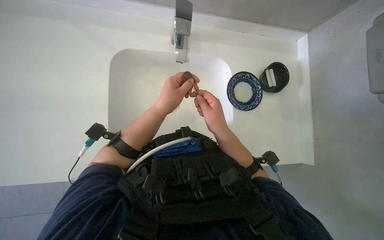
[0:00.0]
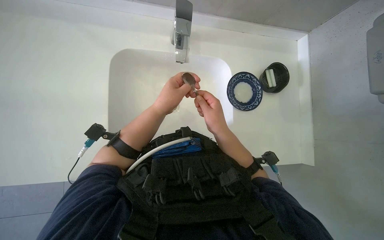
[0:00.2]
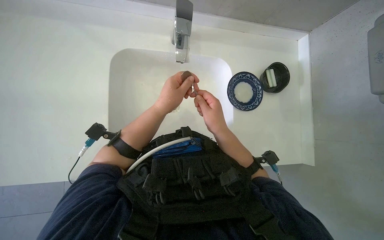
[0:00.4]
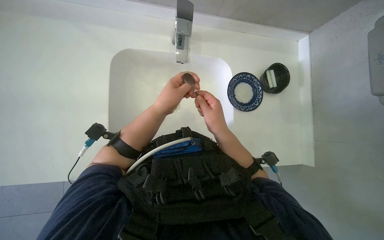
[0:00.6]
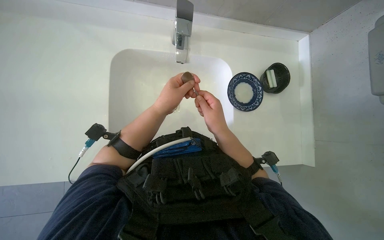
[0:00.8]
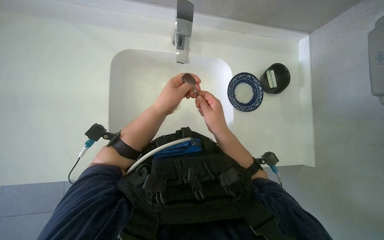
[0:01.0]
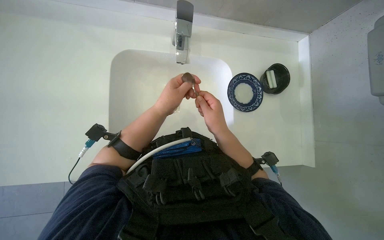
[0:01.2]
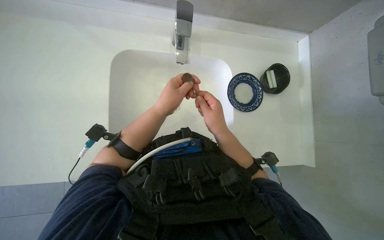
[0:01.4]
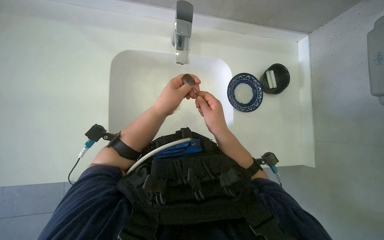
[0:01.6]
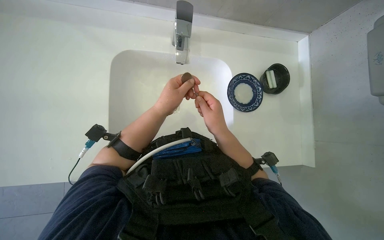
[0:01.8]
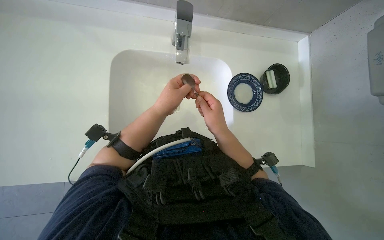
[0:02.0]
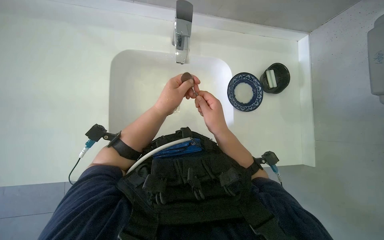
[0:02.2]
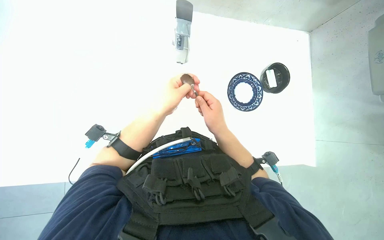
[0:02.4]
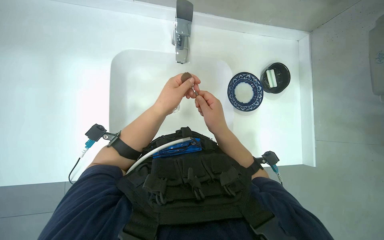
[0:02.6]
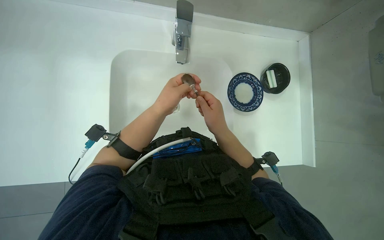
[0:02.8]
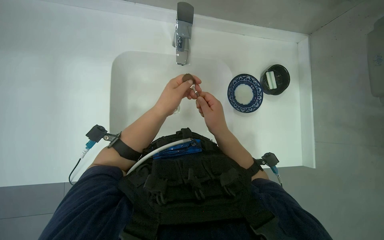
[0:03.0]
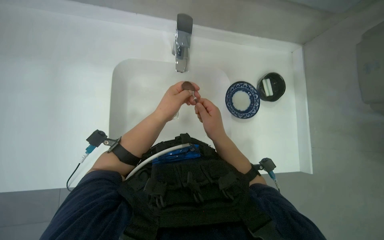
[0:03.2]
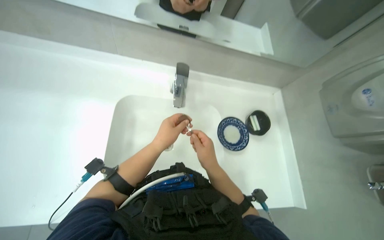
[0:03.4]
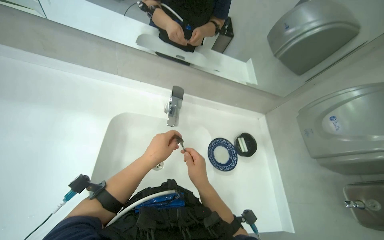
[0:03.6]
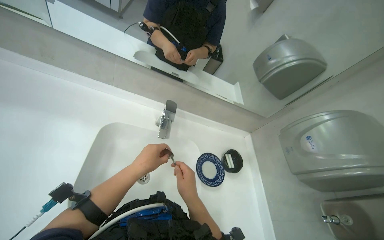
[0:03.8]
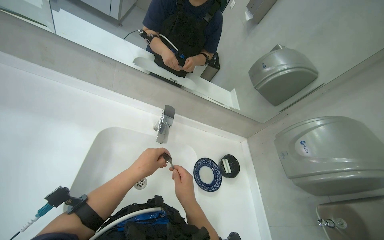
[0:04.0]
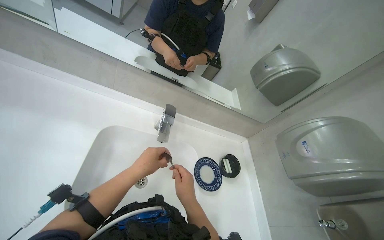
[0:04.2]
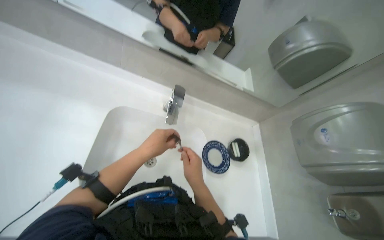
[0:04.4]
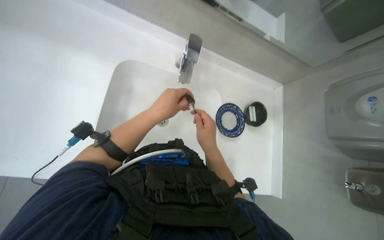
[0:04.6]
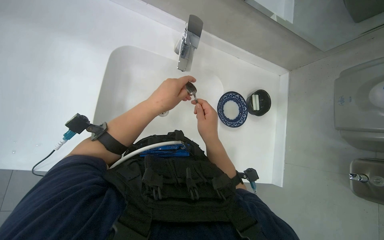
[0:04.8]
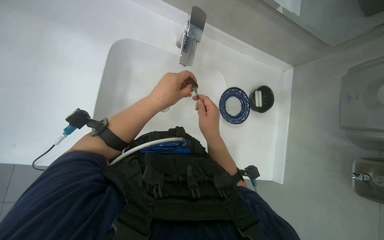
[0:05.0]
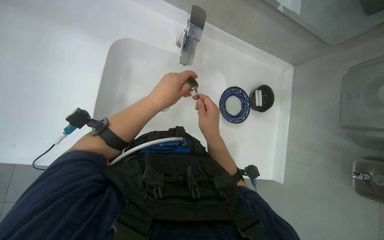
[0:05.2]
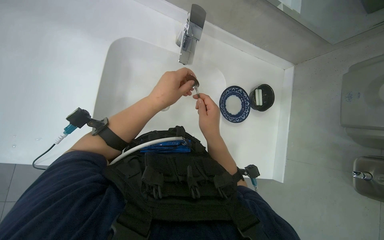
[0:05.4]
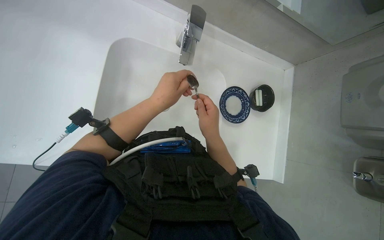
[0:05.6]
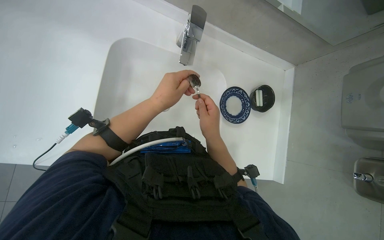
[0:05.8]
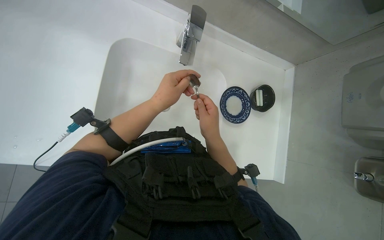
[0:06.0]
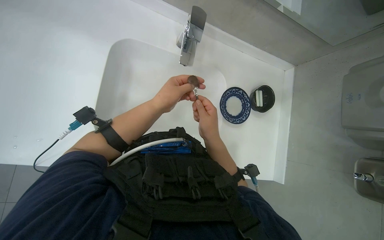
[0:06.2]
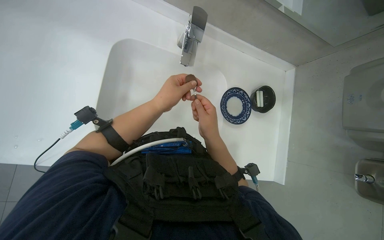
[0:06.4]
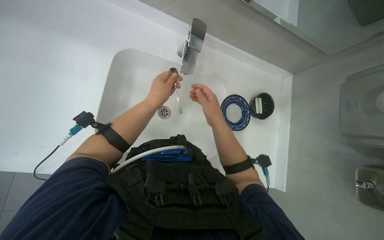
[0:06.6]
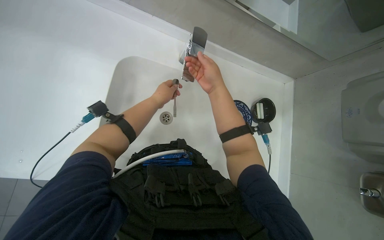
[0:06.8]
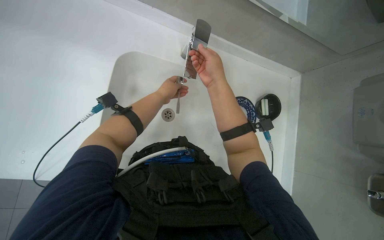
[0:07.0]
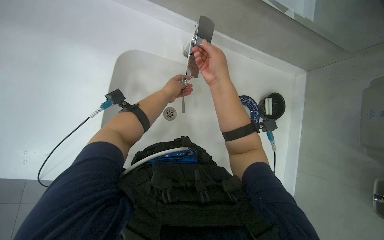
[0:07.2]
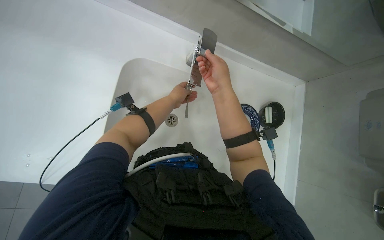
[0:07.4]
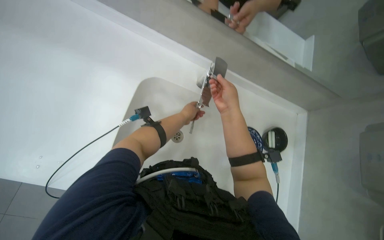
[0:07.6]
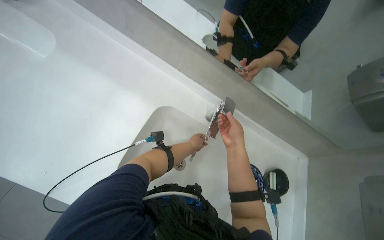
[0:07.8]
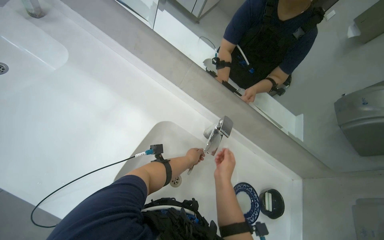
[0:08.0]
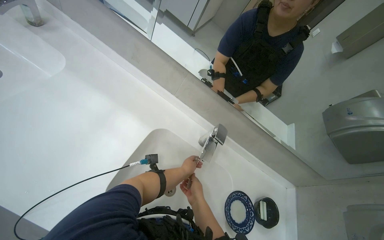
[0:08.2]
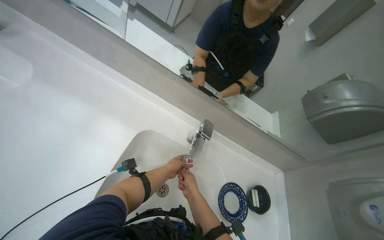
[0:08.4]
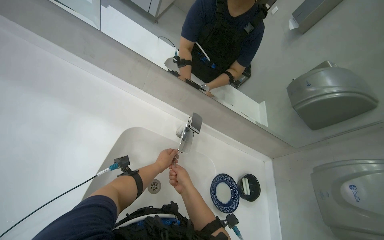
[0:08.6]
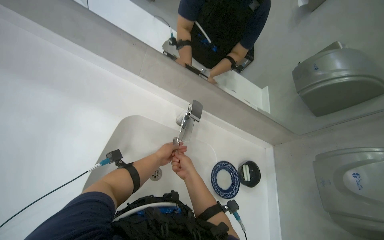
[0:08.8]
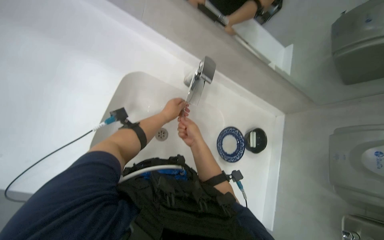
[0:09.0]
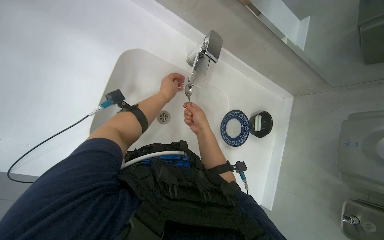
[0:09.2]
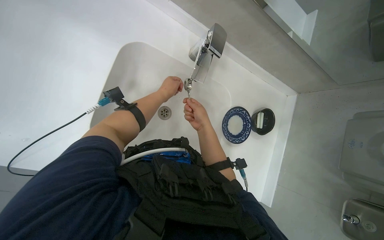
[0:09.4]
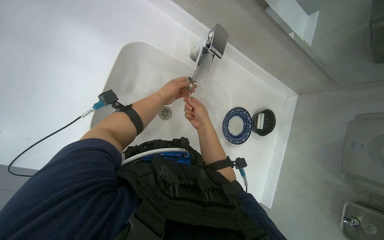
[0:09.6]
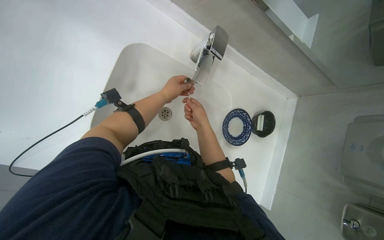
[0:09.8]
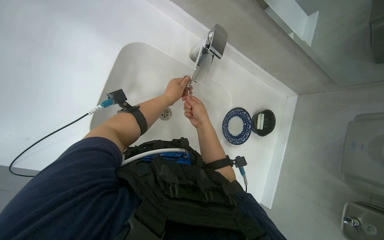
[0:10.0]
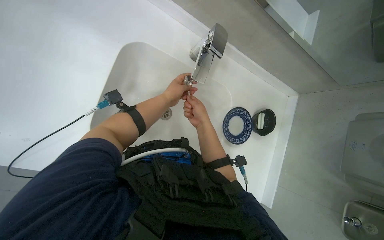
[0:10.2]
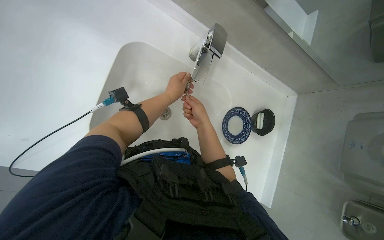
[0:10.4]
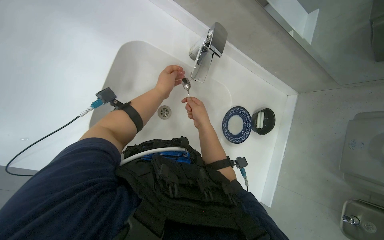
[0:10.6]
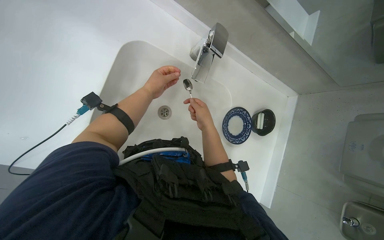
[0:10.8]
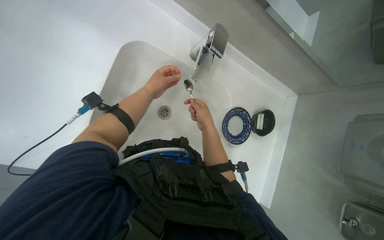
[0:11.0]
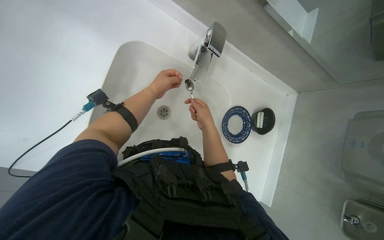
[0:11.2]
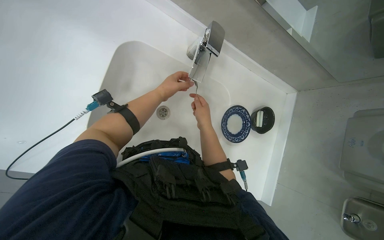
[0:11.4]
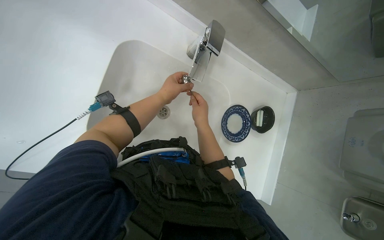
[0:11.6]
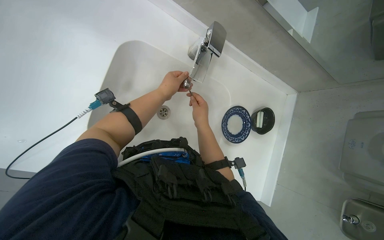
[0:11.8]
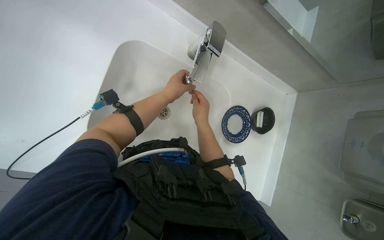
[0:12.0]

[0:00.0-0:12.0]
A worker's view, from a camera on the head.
Job: cleaning kitchen.
The whole recording: Washing and drying dishes and spoon. The worker washes the plate and spoon in the sink, then dries them with a dry towel.
0.0 to 3.0 s: The hands make small movements and keep their place.
3.0 to 4.4 s: The wearer looks roughly 25 degrees further upward.
4.4 to 6.0 s: The view tilts roughly 25 degrees downward.
6.0 to 7.6 s: The right hand goes some 15 cm up the picture, while the left hand shifts roughly 20 cm farther from the camera.
9.0 to 12.0 s: The hands stay close to where they were, moving slightly.

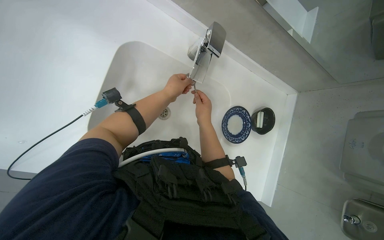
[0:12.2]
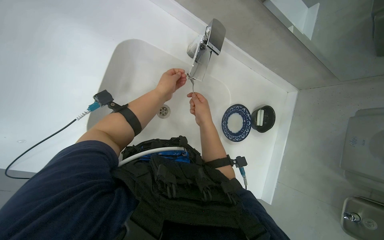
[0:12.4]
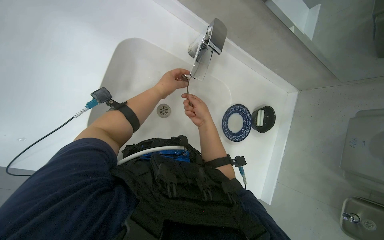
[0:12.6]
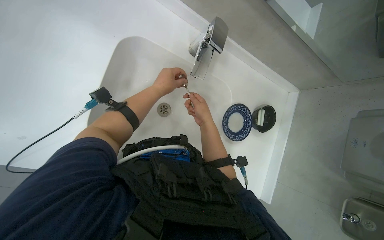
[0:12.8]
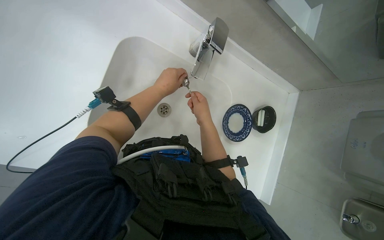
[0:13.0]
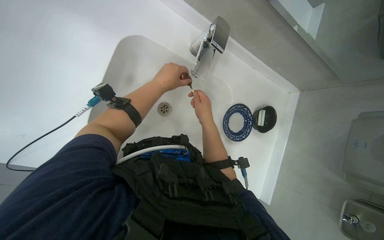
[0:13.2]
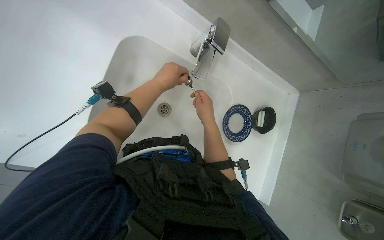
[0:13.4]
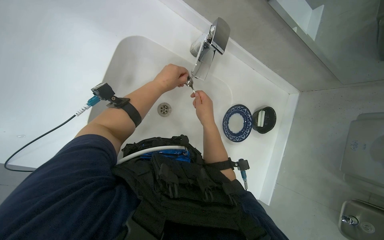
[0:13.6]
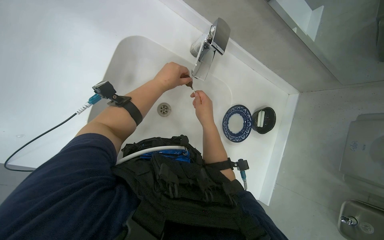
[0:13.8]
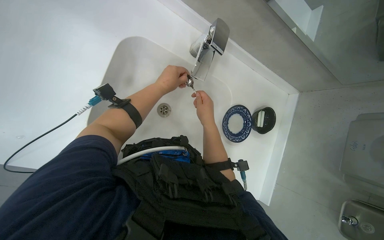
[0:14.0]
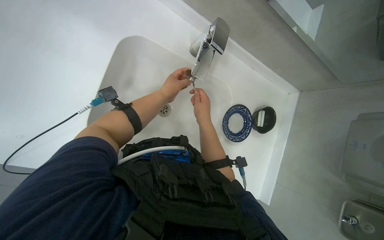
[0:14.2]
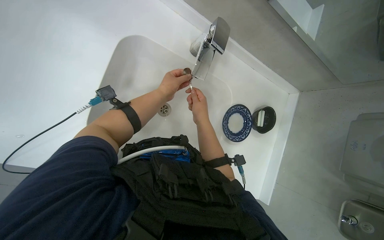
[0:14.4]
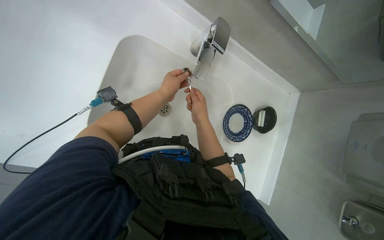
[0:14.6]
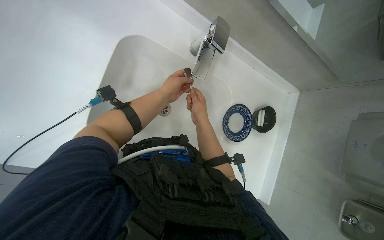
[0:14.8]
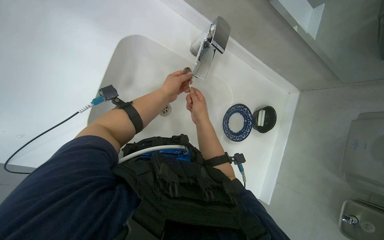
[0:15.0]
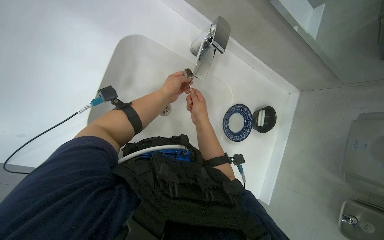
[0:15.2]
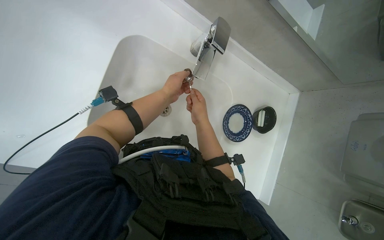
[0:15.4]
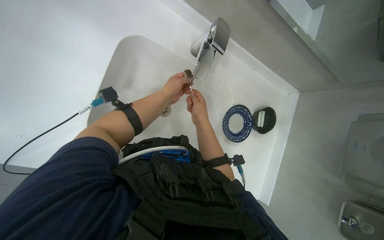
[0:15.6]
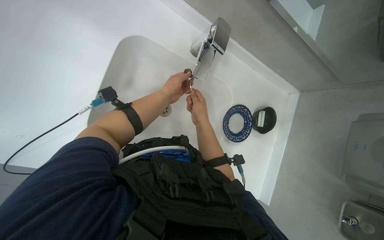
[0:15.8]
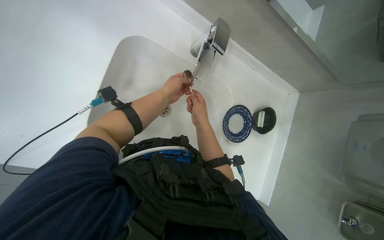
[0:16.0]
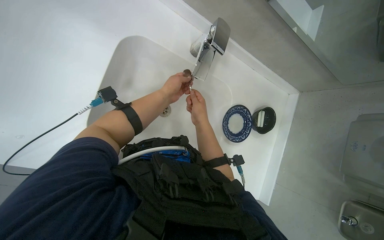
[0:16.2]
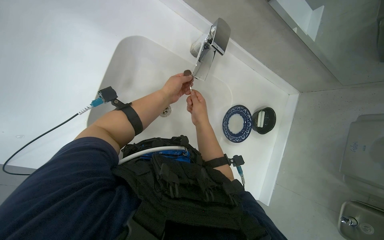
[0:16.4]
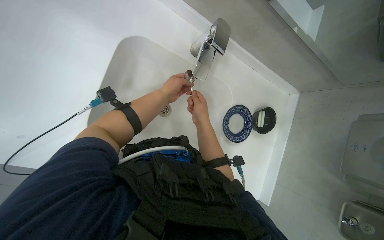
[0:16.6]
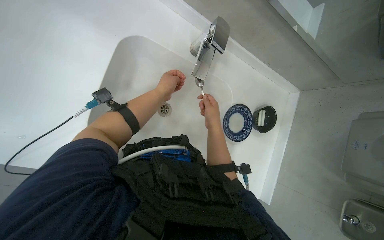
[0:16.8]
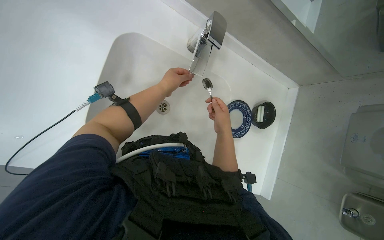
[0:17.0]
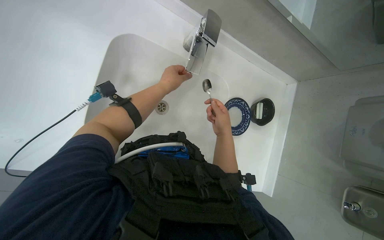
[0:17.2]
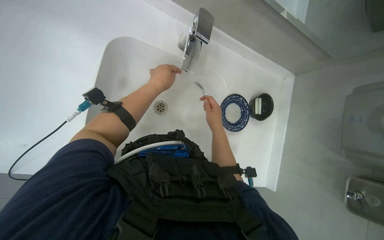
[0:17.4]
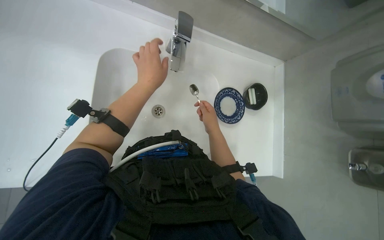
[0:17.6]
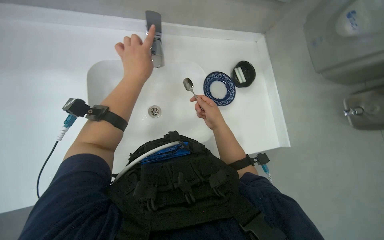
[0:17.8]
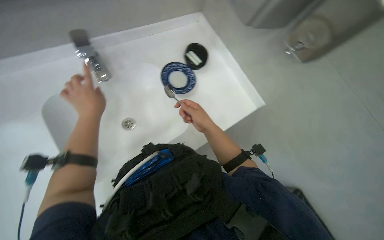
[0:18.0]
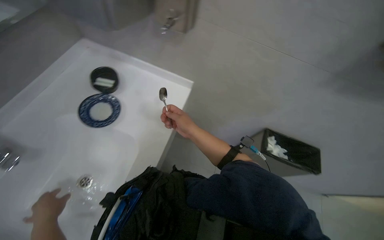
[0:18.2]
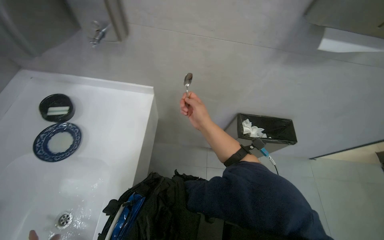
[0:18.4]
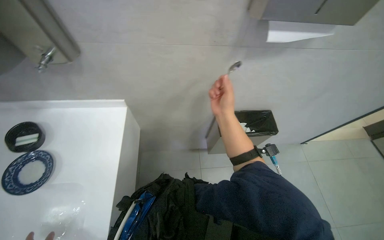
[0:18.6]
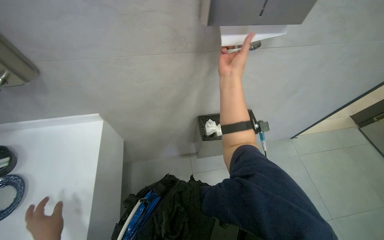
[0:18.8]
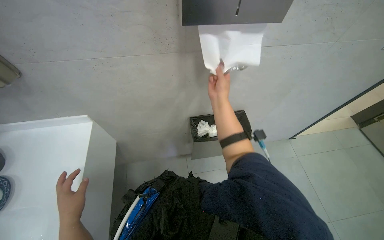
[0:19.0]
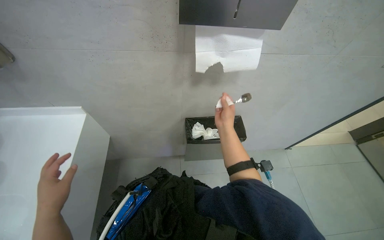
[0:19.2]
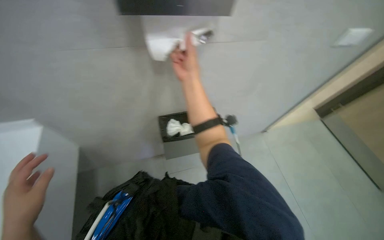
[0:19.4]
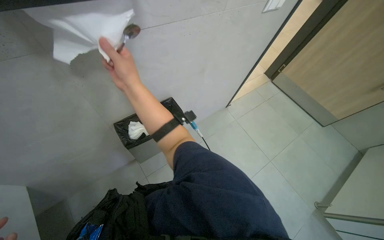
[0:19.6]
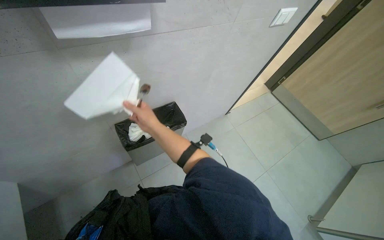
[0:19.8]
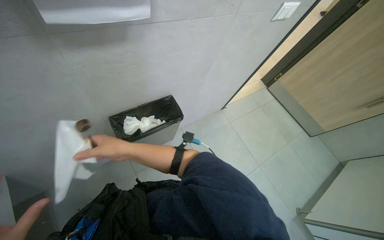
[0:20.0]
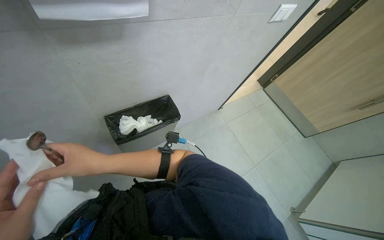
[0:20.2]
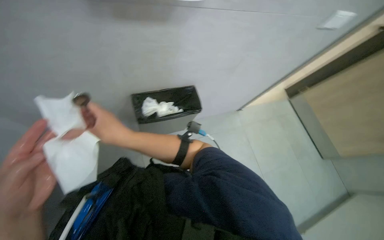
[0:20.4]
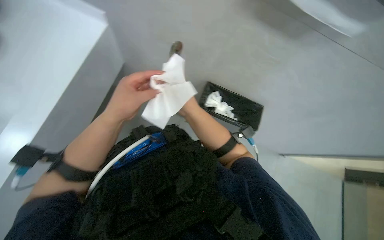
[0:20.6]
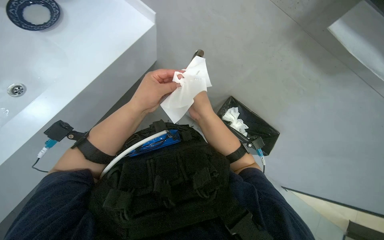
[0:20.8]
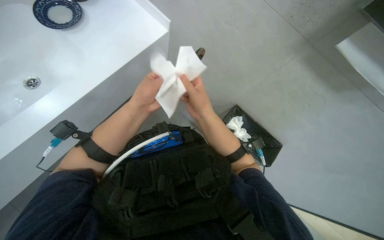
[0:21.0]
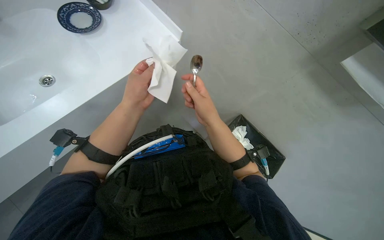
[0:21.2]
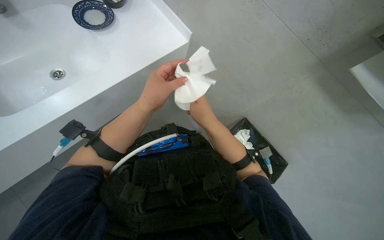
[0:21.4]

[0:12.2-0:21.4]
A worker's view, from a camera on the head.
Job: cleaning kitchen.
The whole recording: Washing and drying dishes and spoon. The worker washes the plate and spoon in the sink, then dries them with a dry towel.
12.2 to 13.8 s: The hands stay close to where they were, moving slightly.
13.8 to 15.2 s: The left hand goes about 10 cm farther from the camera.
15.2 to 16.8 s: The hands work in one place, with small movements.
16.8 to 18.4 s: The wearer's head swings roughly 75 degrees to the right.
18.4 to 19.8 s: The wearer moves roughly 60 cm. The wearer looks some 35 degrees further to the right.
19.8 to 21.4 s: The head turns to the left by some 70 degrees.
